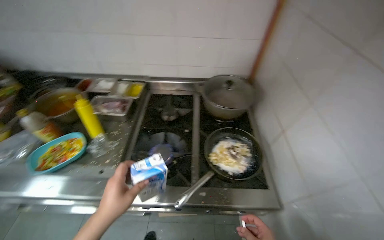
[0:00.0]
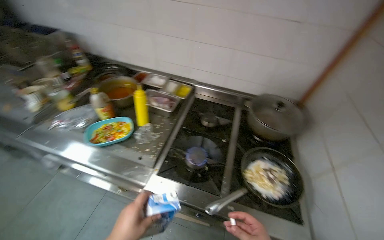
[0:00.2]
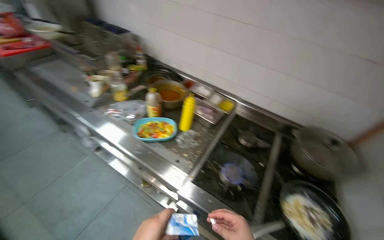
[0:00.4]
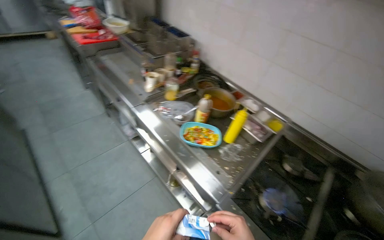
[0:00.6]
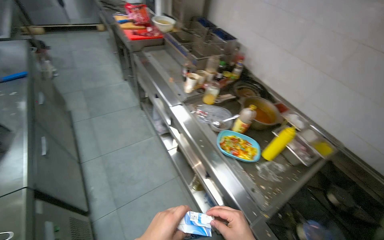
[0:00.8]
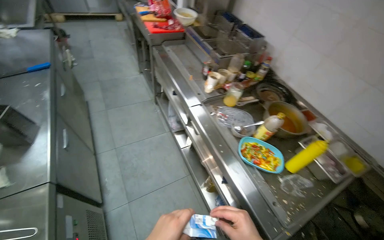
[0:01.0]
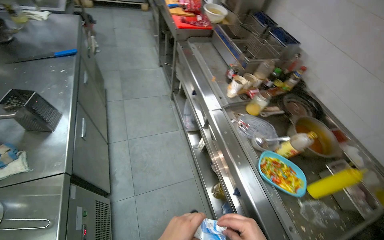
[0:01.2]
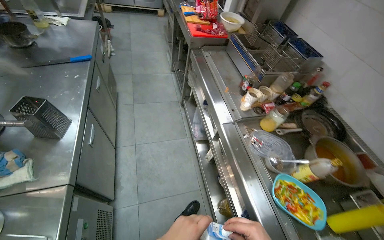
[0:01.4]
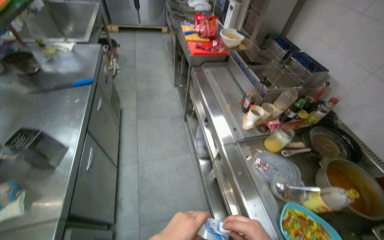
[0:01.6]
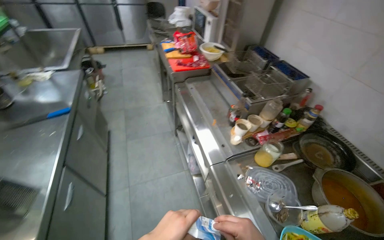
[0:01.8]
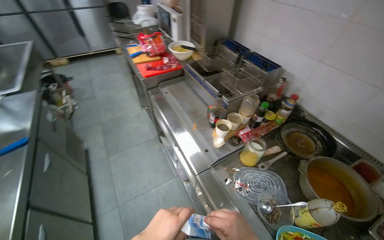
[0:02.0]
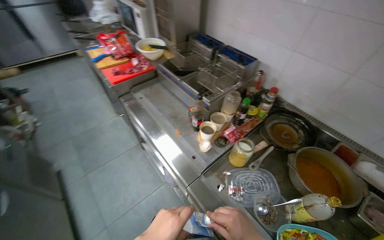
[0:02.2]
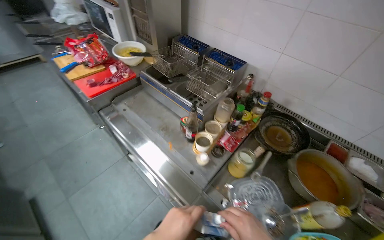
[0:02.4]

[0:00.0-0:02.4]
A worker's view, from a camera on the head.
Job: cooking food.
The whole recording: Adding ingredients to pan for cooking. The worker adds various ingredients from containers and bags into a pan on the stove for cooking.
0:00.0 to 0:01.2: The camera travels roughly 80 cm. The wearer looks roughly 70 degrees further to the left.
0:01.2 to 0:02.4: The head travels roughly 60 cm. The head rotates about 30 degrees to the right.

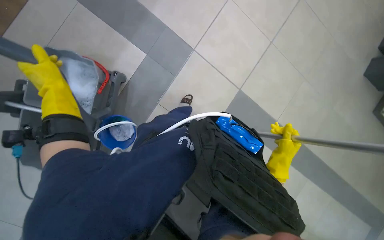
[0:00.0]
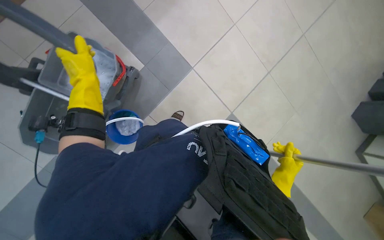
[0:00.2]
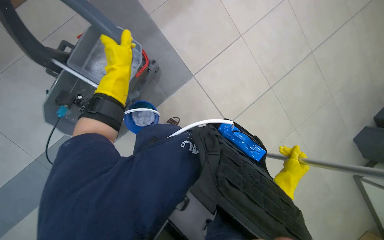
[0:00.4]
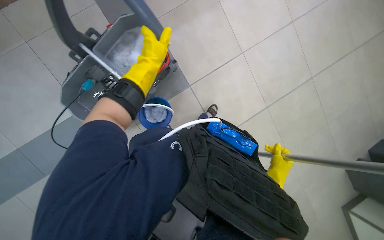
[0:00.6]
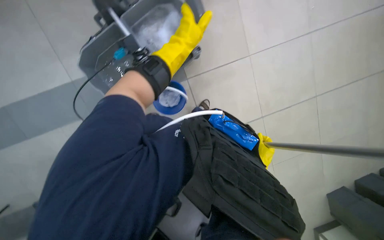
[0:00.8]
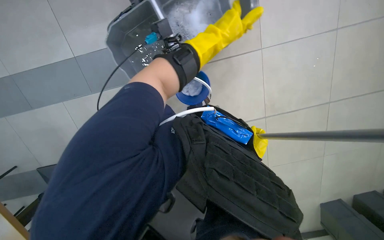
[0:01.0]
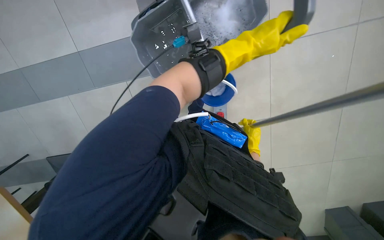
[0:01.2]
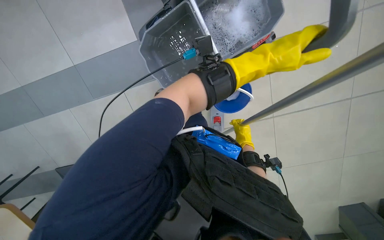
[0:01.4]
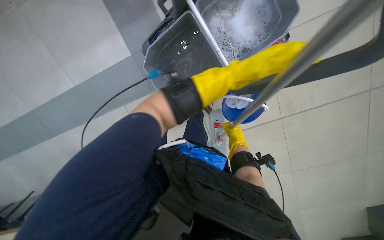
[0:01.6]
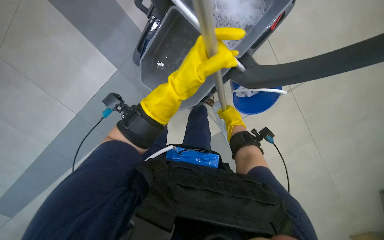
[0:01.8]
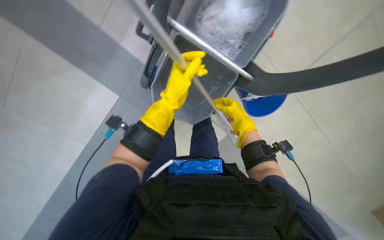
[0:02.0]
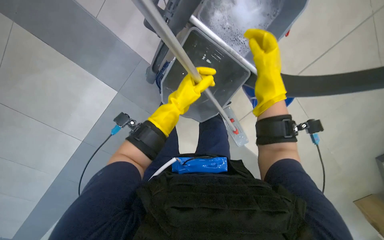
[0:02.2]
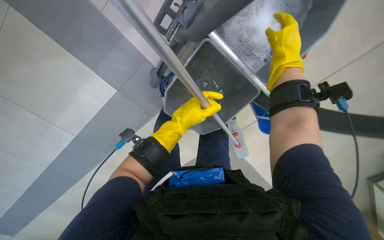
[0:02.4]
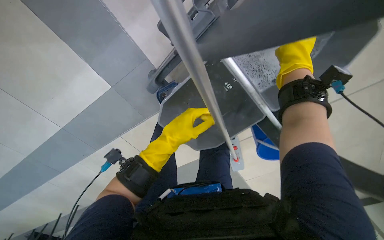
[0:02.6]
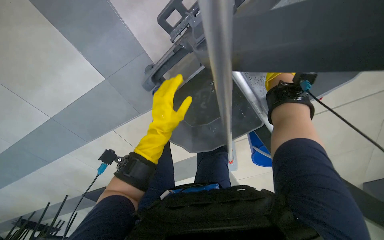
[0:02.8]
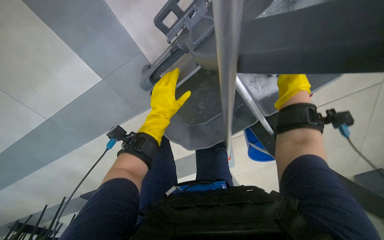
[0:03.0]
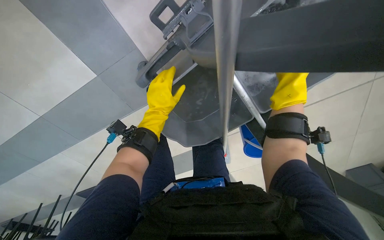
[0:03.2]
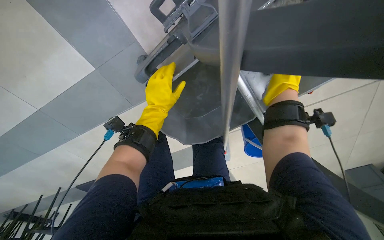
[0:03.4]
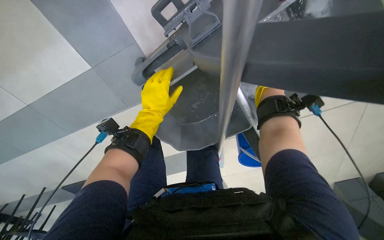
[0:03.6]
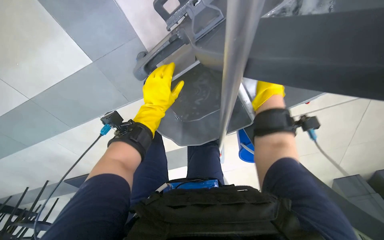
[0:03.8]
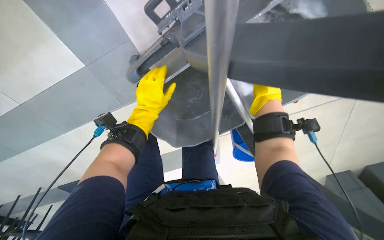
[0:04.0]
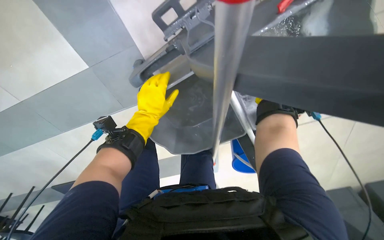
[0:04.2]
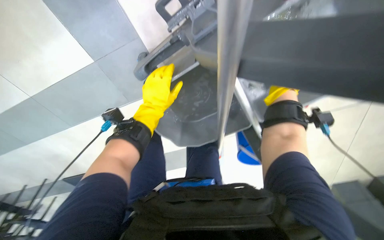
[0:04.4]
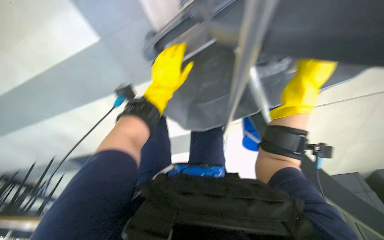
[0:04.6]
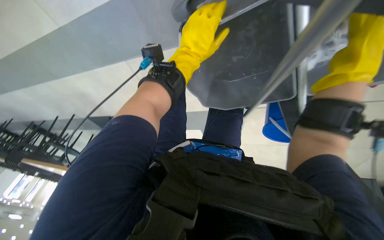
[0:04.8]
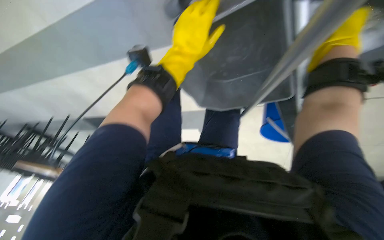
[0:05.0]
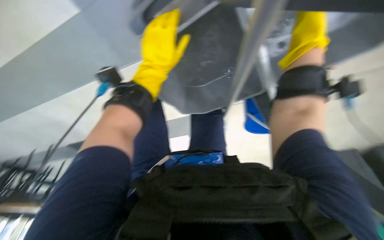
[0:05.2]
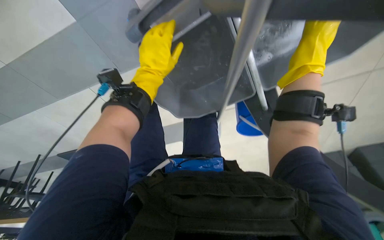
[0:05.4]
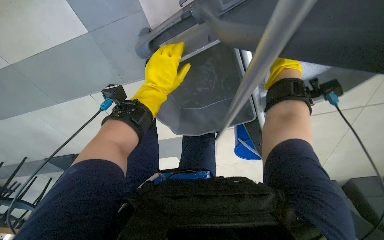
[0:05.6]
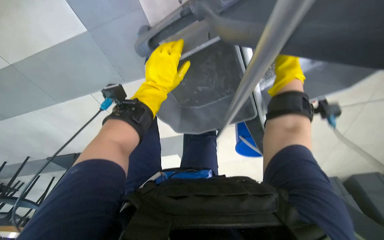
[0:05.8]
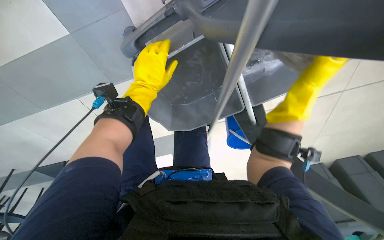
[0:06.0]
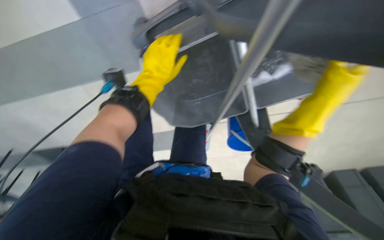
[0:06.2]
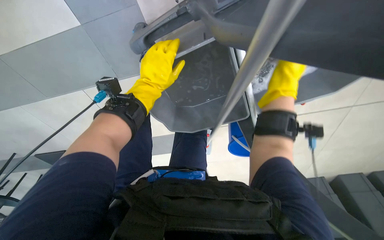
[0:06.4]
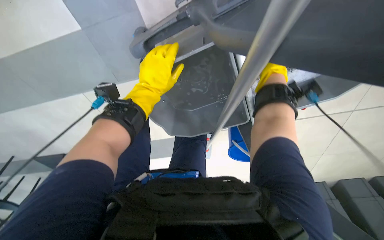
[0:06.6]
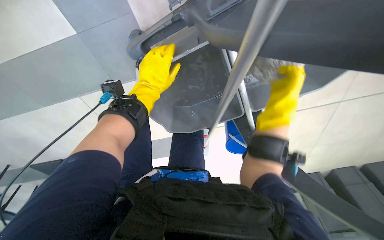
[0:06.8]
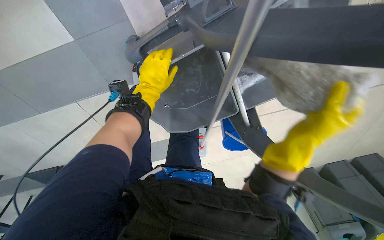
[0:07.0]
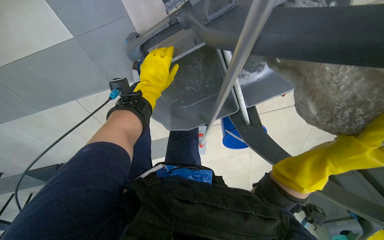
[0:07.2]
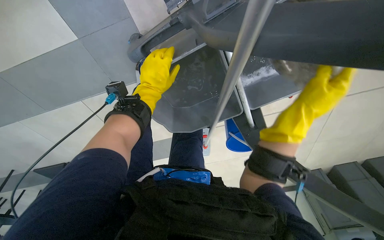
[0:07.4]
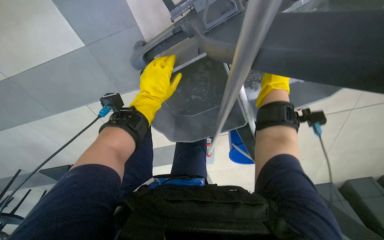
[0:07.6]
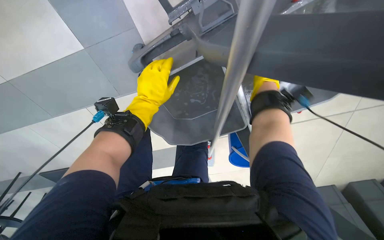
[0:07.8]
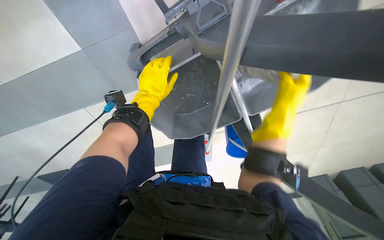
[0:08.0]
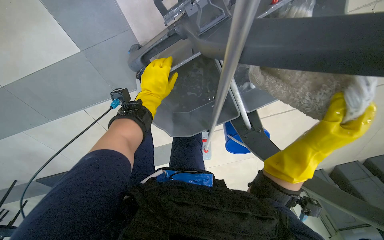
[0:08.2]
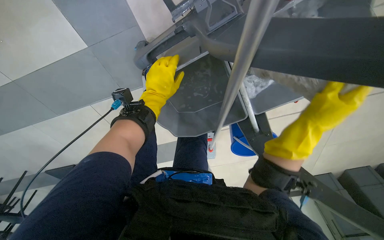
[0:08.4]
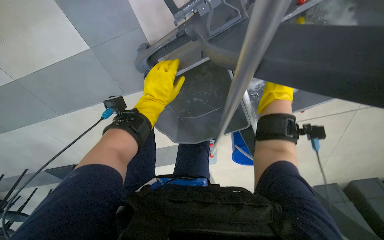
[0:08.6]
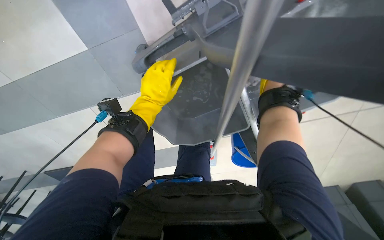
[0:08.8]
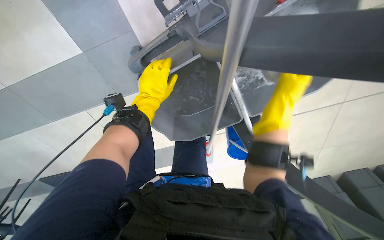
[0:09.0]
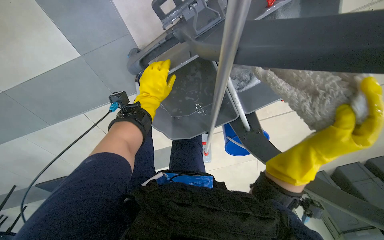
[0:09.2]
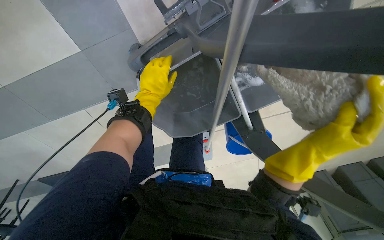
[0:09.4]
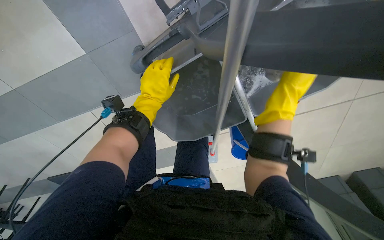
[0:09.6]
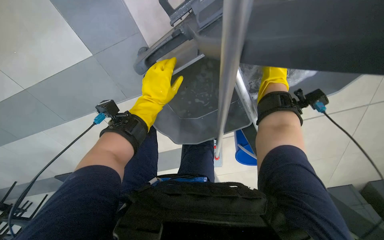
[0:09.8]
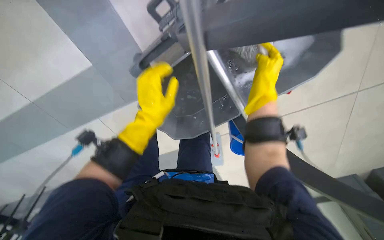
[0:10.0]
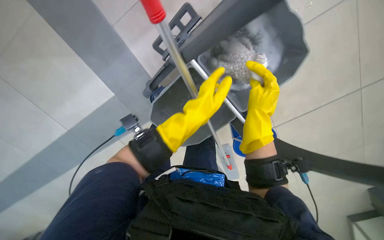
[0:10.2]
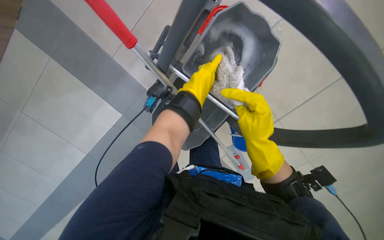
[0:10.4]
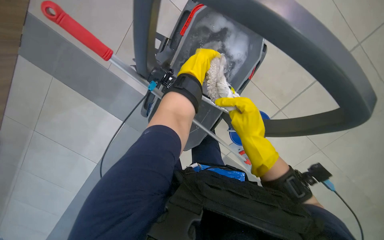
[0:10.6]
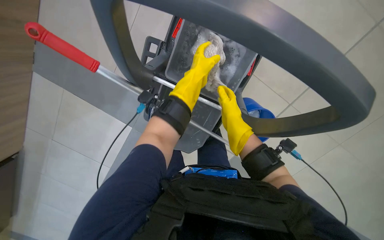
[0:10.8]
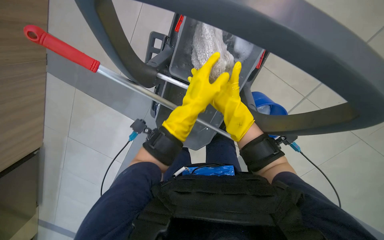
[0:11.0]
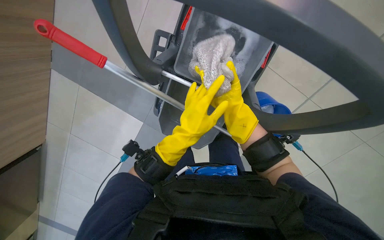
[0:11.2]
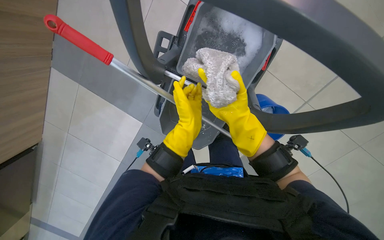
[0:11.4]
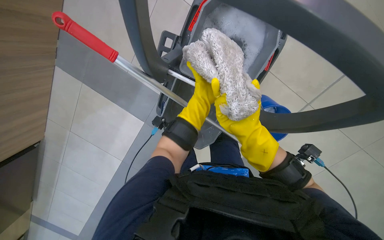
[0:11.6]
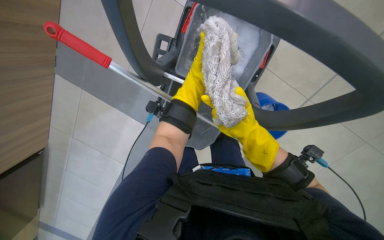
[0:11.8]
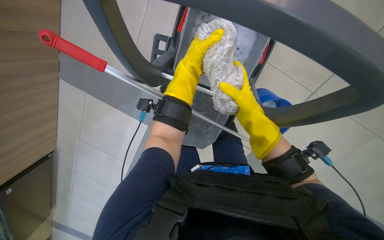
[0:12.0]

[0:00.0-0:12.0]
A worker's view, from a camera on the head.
Job: preparing cleaning supplies.
The whole recording: Preparing mop for cleaning. The worker wrings the mop head using the press on the cleaning cart.
0:01.6 to 0:03.0: The right hand goes some 35 cm nearer to the camera and up the picture, while the left hand goes about 30 cm to the left and down the picture.
0:03.0 to 0:04.4: The right hand goes nearer and farther, about 10 cm each way, reversing 2 times.
0:06.0 to 0:07.6: The right hand moves up and down the picture over approximately 25 cm, changing direction 2 times.
0:07.6 to 0:09.0: The right hand moves nearer and farther over about 20 cm, changing direction 2 times.
0:09.0 to 0:10.4: The view pans to the left by approximately 20 degrees. The left hand shifts some 15 cm to the right; the right hand swings up and down the picture, about 20 cm each way, with 2 reversals.
0:10.4 to 0:12.0: The right hand travels up the picture by approximately 10 cm, and travels farther from the camera and back again, about 15 cm each way.

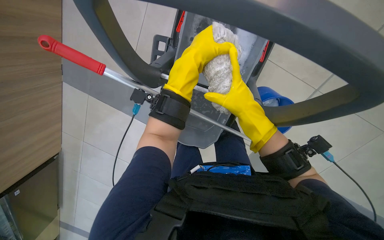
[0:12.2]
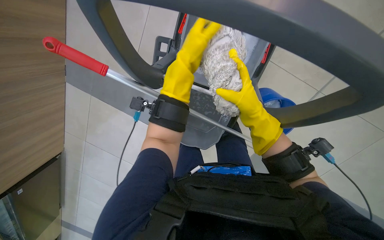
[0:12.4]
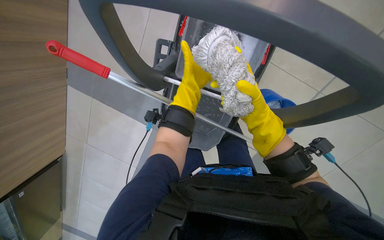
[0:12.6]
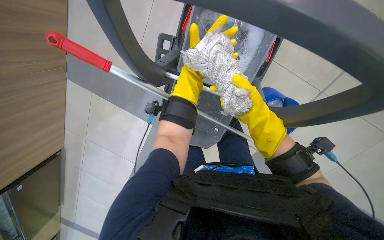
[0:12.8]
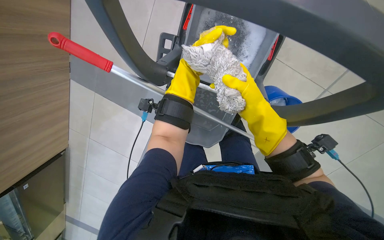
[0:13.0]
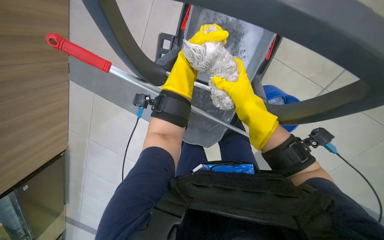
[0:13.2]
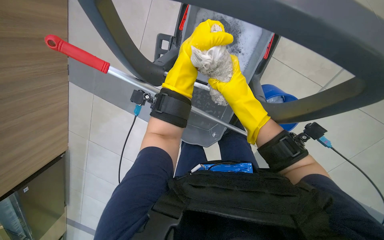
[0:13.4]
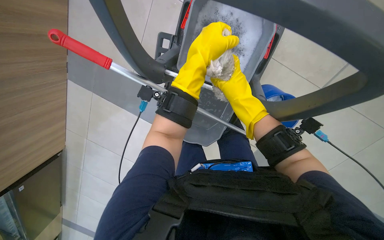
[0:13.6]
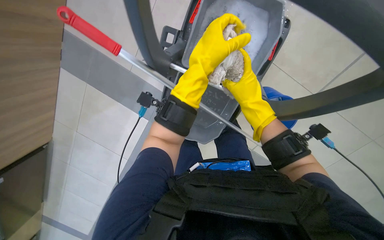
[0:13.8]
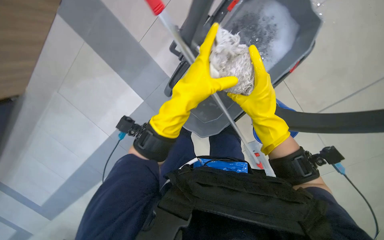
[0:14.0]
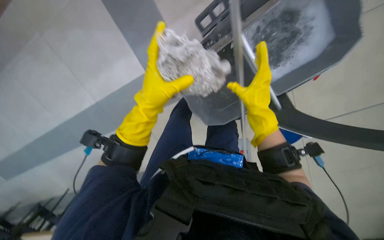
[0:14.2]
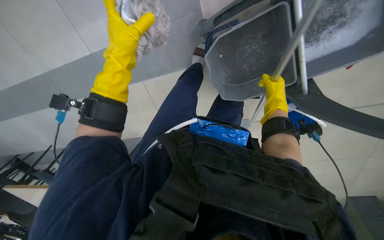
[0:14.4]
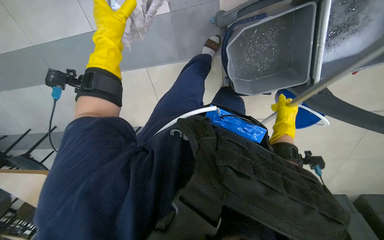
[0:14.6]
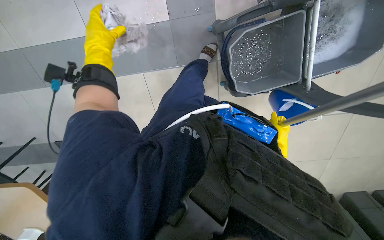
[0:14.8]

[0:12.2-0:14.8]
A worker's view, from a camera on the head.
Job: preparing cleaning supplies.
The whole recording: Preparing mop for cleaning. The worker wrings the mop head using the press on the cleaning cart.
0:12.2 to 0:13.4: The left hand moves farther from the camera, approximately 15 cm.
0:13.4 to 0:14.8: The right hand is displaced to the right, down the picture and farther from the camera by about 25 cm; the left hand is displaced to the left and nearer to the camera by roughly 35 cm.

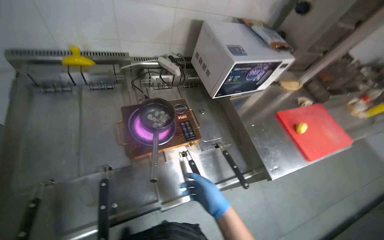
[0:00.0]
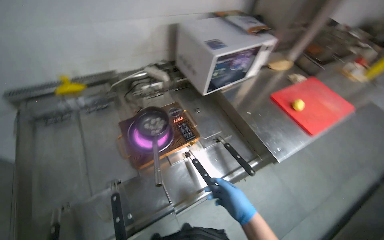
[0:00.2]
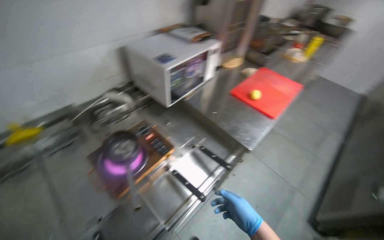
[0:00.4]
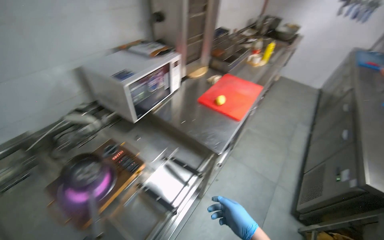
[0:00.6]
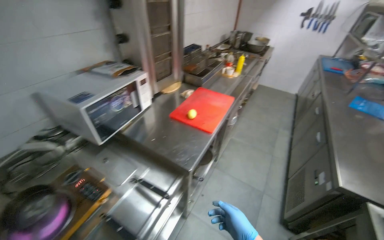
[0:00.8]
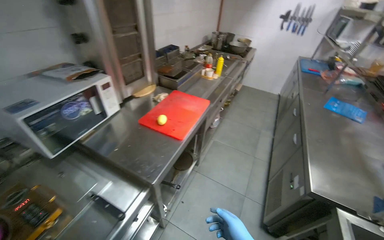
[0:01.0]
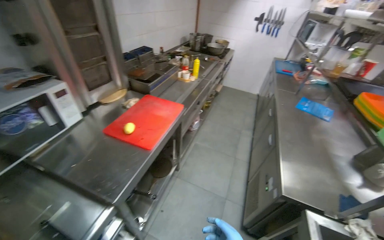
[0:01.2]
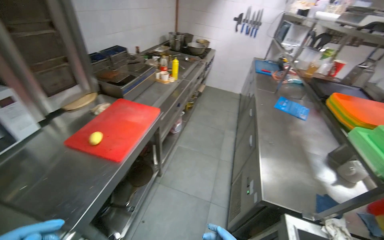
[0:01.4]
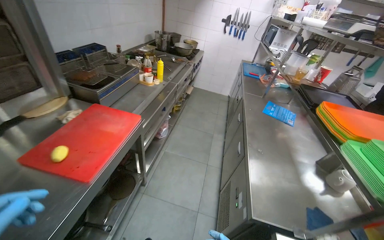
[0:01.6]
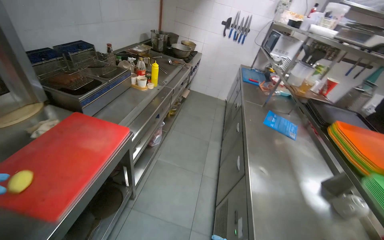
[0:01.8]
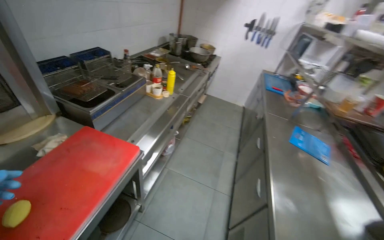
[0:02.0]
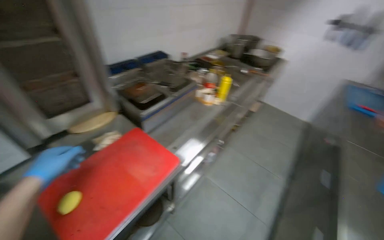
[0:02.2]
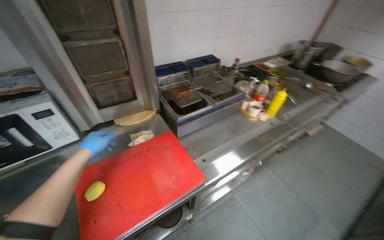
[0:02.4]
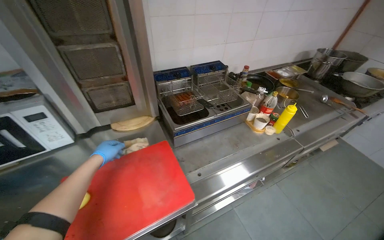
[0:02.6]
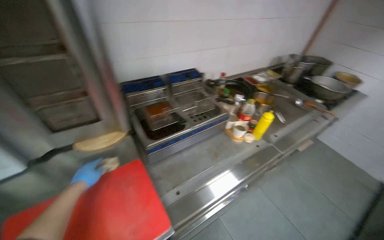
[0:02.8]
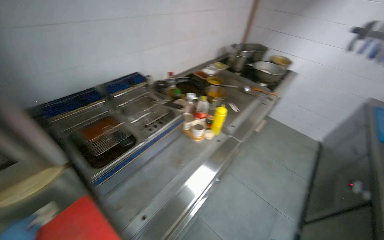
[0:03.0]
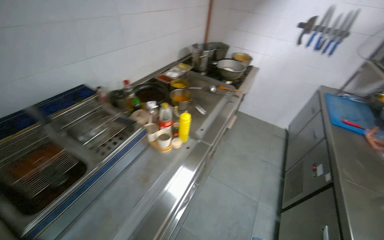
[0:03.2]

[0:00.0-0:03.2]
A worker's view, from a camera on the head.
Job: preparing food.
The whole recording: Removing meal from stove and placing another product. The worker removes the meal from the gas stove and places another product in its place.
0:00.0 to 0:01.6: The head travels some 80 cm. The head rotates some 55 degrees to the right. The wearer looks roughly 10 degrees further upward.
0:01.6 to 0:03.2: The head travels about 1 m.
